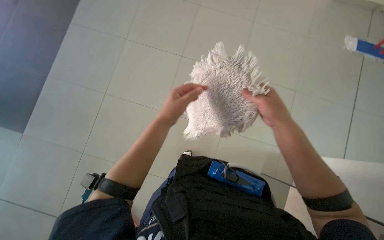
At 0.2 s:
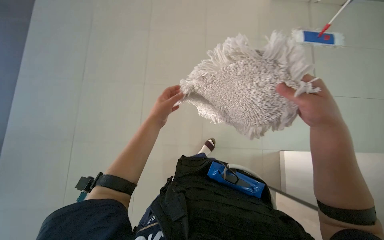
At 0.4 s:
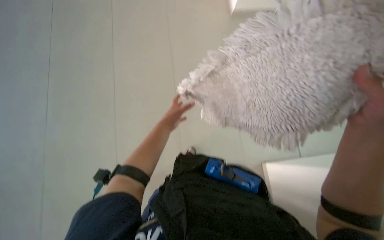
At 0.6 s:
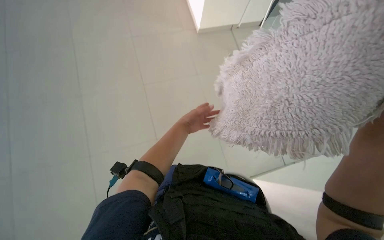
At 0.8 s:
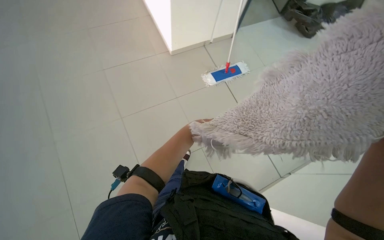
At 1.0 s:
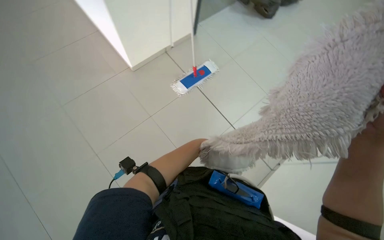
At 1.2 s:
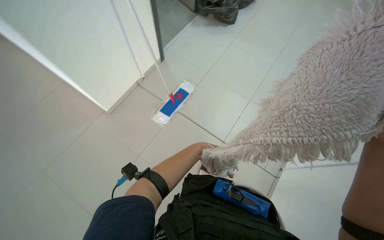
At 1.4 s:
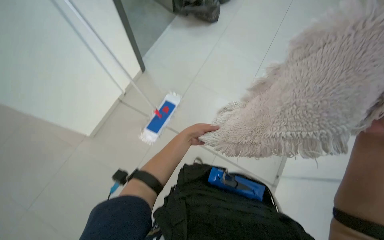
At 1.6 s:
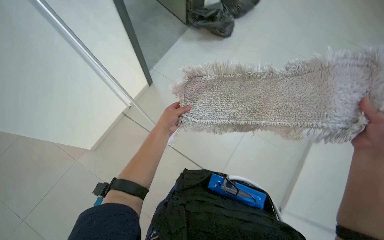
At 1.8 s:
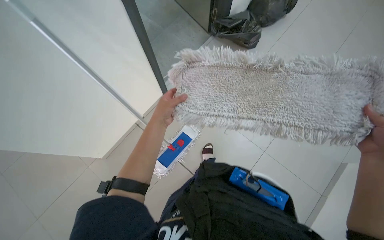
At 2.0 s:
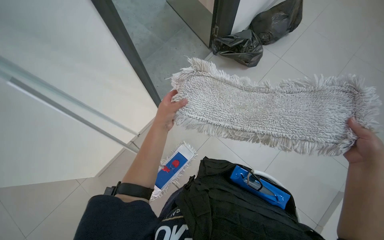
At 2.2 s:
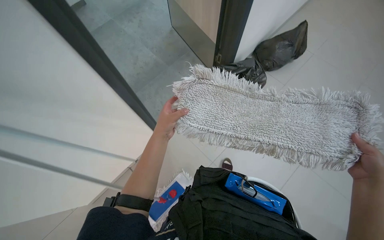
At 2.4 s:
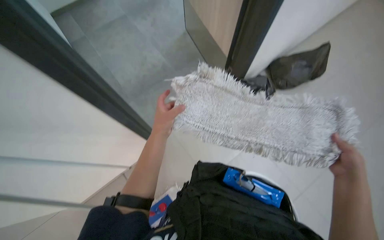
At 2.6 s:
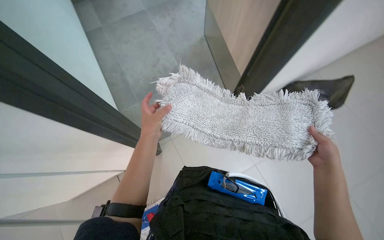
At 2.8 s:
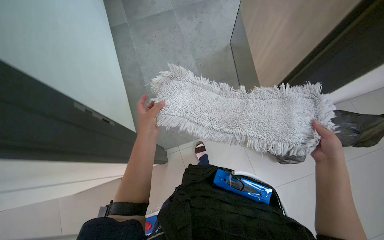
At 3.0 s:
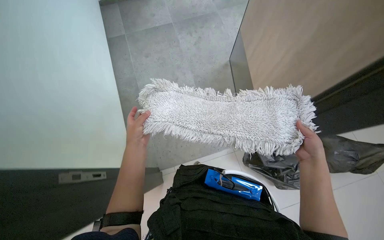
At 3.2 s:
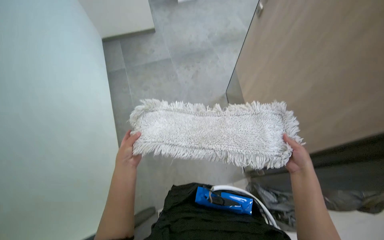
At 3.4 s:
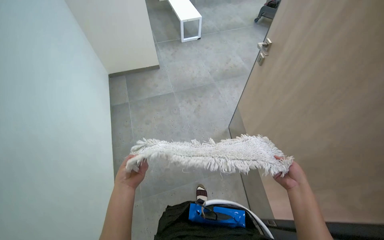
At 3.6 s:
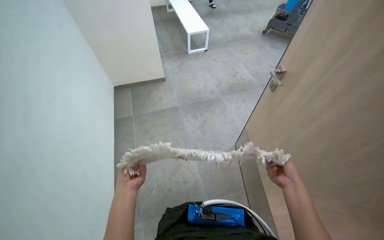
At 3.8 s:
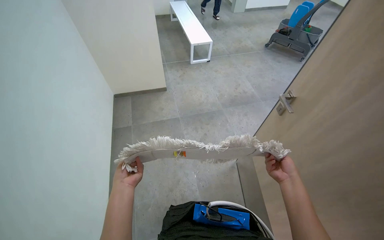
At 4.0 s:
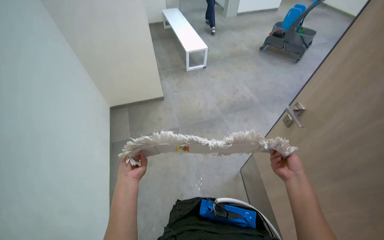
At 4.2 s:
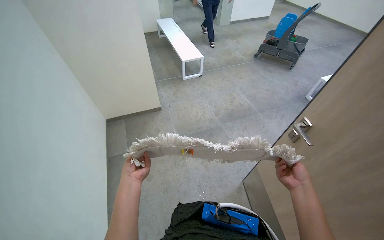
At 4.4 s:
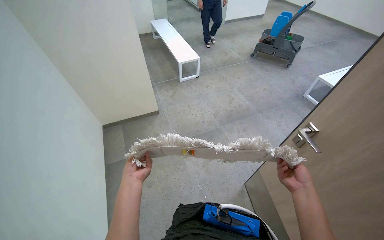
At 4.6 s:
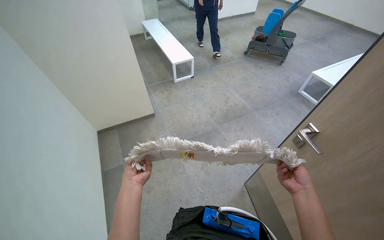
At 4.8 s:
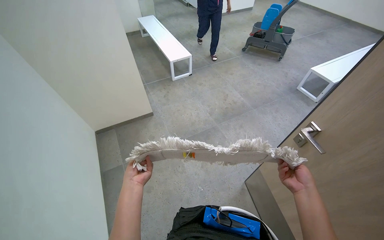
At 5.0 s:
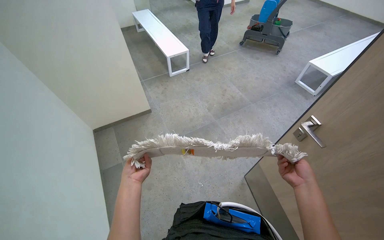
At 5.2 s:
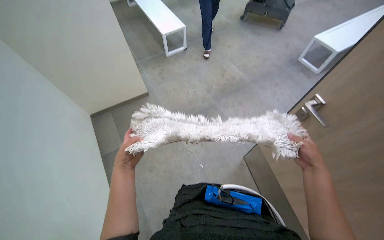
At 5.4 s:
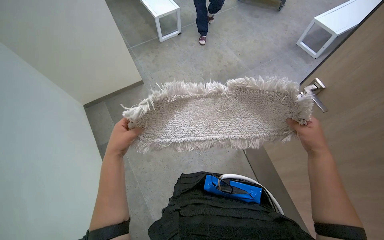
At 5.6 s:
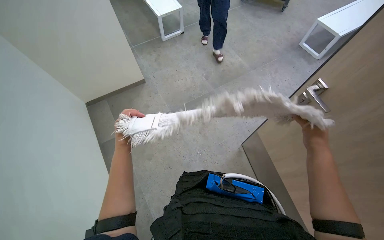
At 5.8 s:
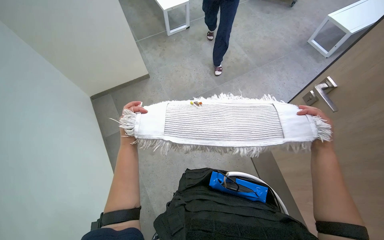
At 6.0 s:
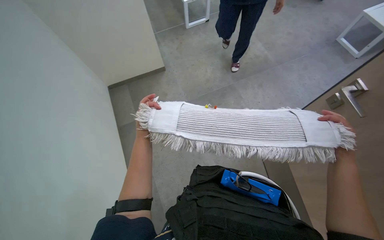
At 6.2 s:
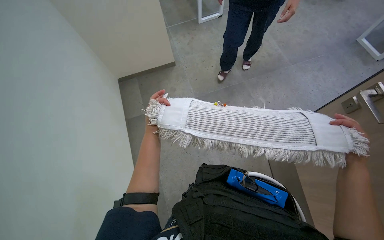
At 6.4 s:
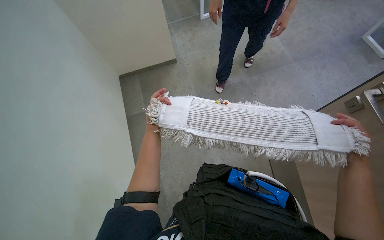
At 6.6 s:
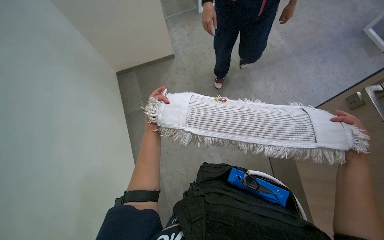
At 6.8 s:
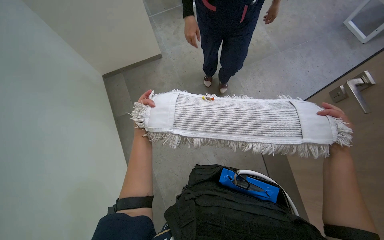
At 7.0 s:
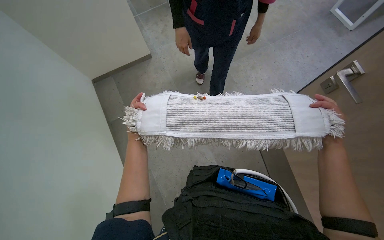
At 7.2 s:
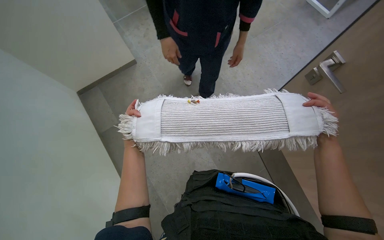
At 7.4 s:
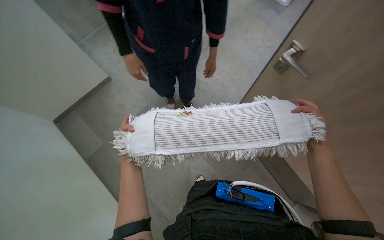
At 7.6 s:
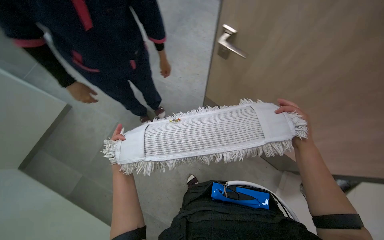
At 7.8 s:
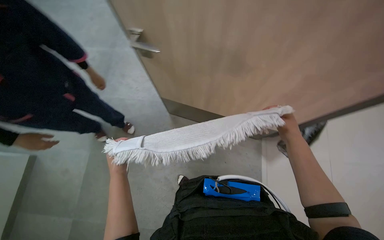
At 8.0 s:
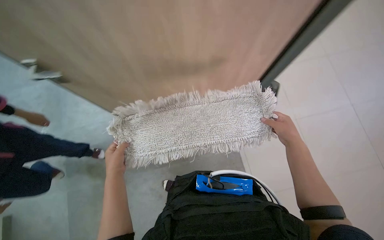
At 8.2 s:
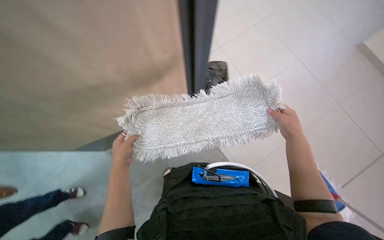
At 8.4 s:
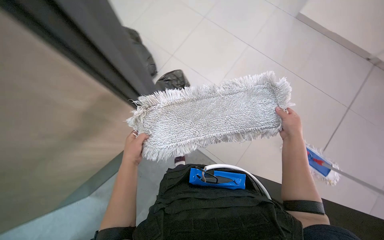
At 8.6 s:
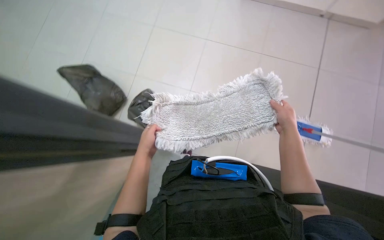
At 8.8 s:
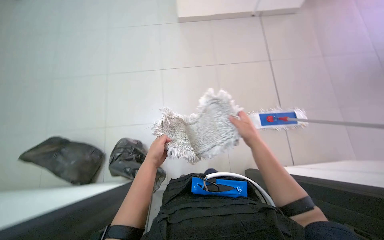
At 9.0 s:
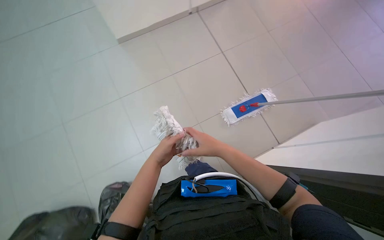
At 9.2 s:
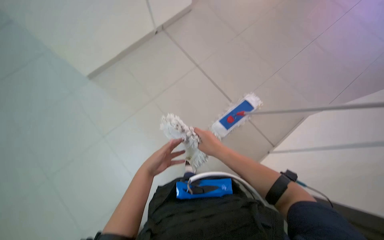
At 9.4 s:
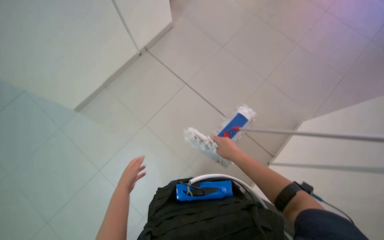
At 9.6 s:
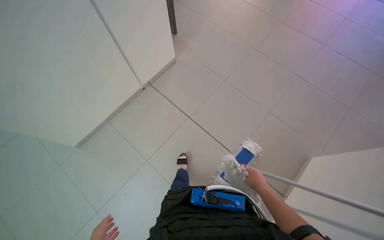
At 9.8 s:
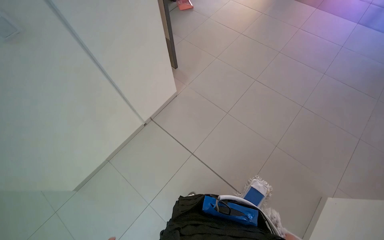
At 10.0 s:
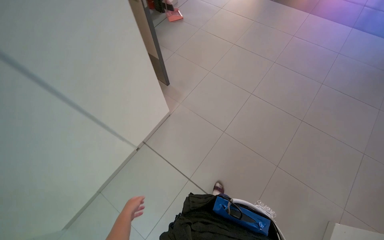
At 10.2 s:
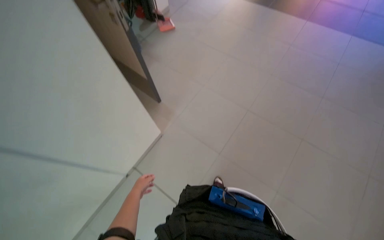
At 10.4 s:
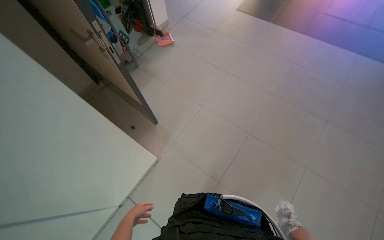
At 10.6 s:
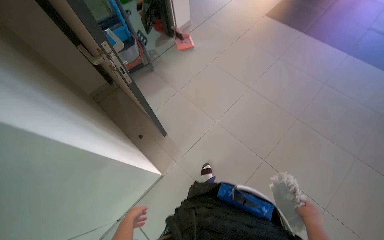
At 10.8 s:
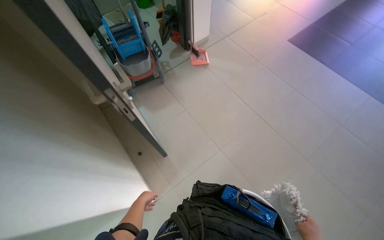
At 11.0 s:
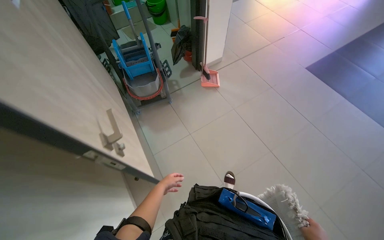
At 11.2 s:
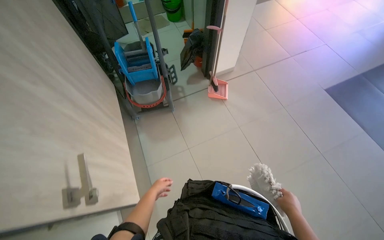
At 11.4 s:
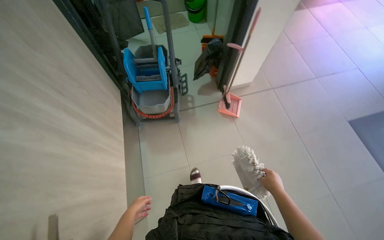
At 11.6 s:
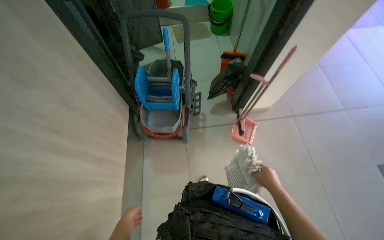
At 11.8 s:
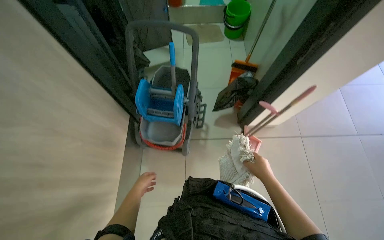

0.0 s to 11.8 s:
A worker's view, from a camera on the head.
Job: preparing cleaning supplies.
The whole recording: Preparing mop for cleaning. The worker assembles the mop, retrieves and inspects mop heads, then attaches and detaches a mop head.
0.0 to 1.4 s: The view tips upward by approximately 10 degrees. The left hand heads farther from the camera and to the right, covering approximately 20 cm.
1.4 to 3.0 s: The left hand travels to the left by about 10 cm.
4.4 to 6.0 s: The view tilts roughly 15 degrees downward.
6.0 to 7.4 s: The left hand travels farther from the camera and to the left by approximately 30 cm.
10.4 to 11.8 s: The camera travels roughly 1.5 m. The head turns to the left by approximately 50 degrees.

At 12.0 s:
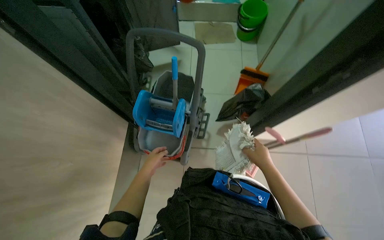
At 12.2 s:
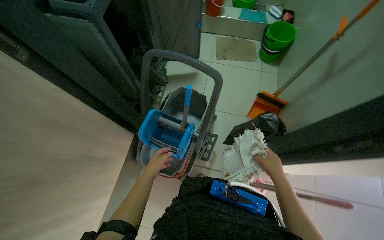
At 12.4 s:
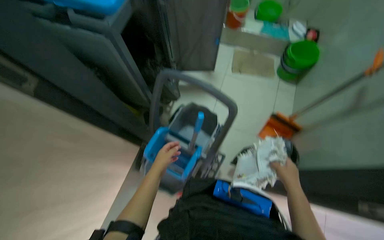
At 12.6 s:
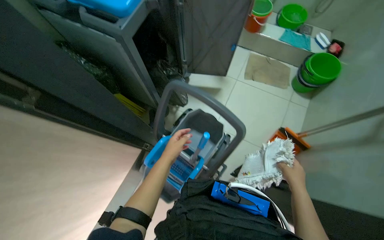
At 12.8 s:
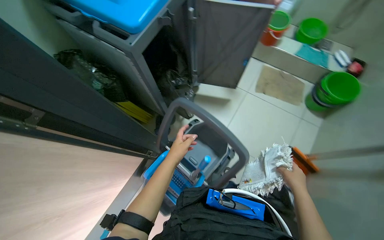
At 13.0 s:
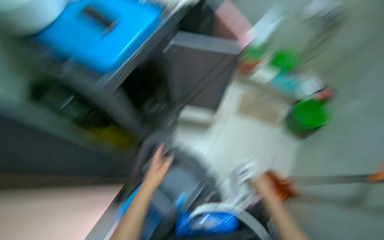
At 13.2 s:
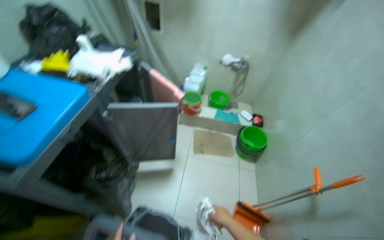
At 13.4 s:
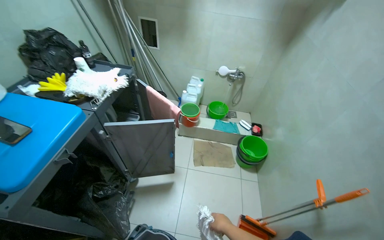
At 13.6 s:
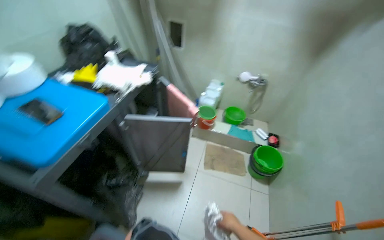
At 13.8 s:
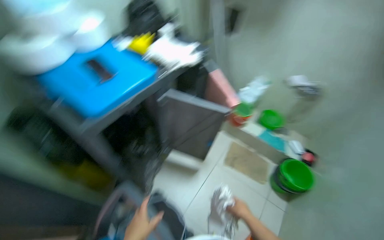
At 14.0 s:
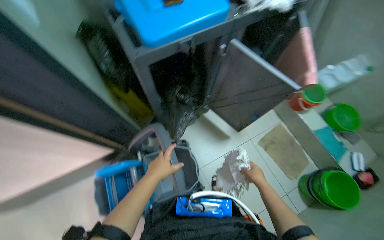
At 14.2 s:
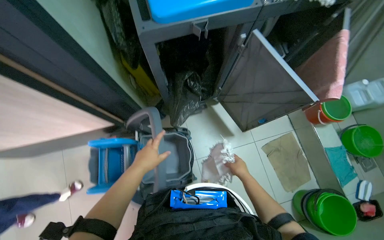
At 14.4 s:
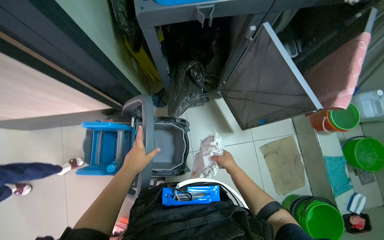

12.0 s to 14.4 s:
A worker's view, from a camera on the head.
Job: preparing cleaning supplies.
The whole recording: Preparing mop for cleaning. The worker assembles the mop, retrieves and inspects mop heads, then attaches and detaches a mop head.
12.0 to 13.2 s: The head travels some 50 cm.
13.2 to 14.4 s: The head turns to the left by about 65 degrees.

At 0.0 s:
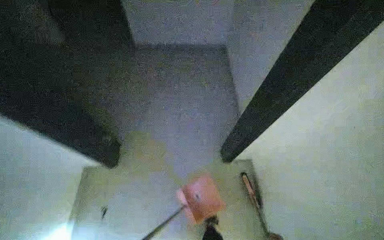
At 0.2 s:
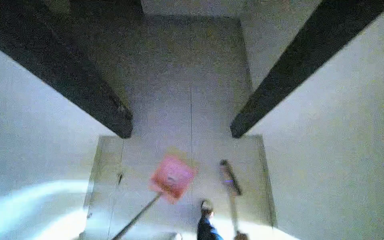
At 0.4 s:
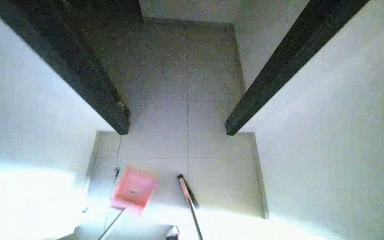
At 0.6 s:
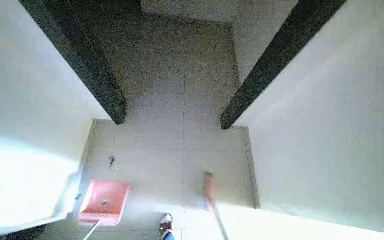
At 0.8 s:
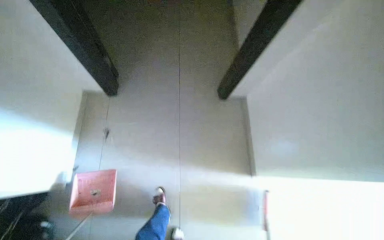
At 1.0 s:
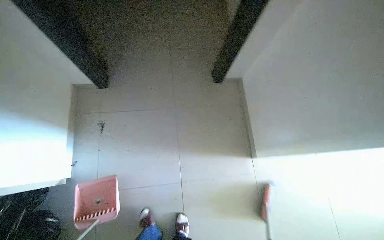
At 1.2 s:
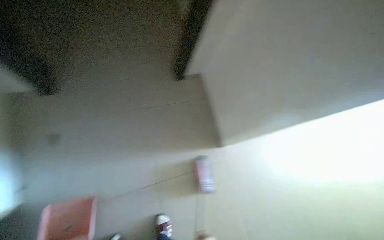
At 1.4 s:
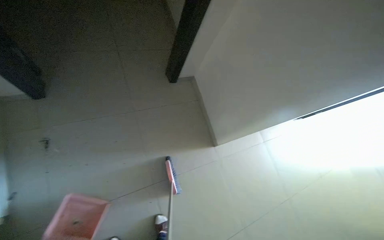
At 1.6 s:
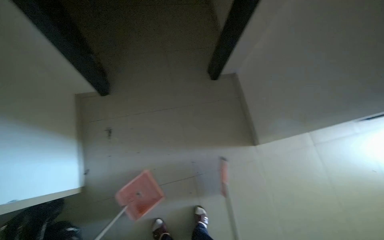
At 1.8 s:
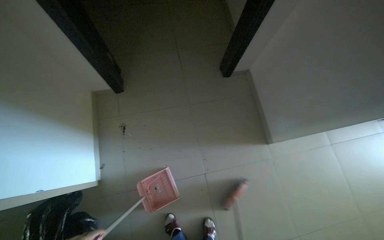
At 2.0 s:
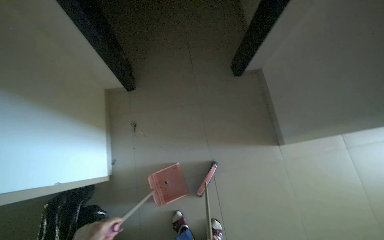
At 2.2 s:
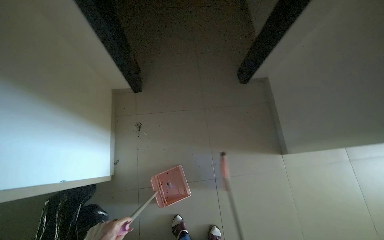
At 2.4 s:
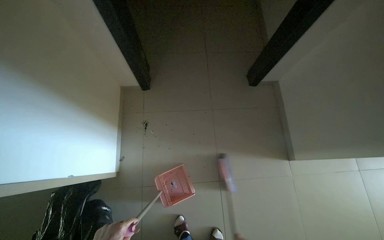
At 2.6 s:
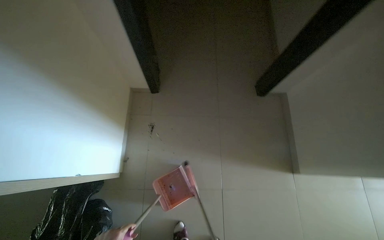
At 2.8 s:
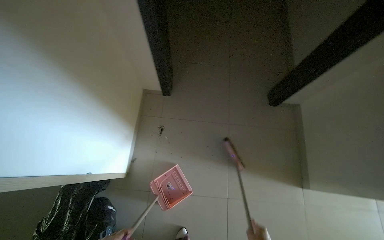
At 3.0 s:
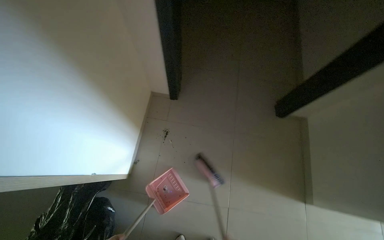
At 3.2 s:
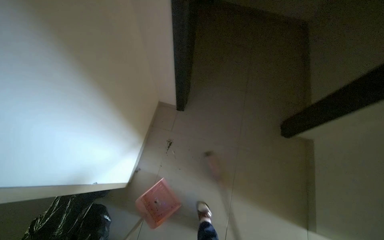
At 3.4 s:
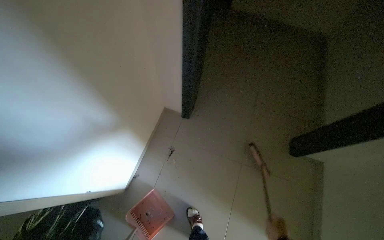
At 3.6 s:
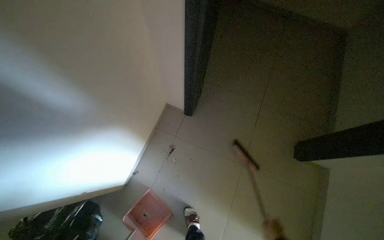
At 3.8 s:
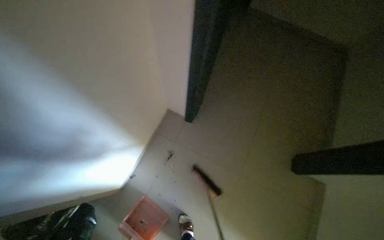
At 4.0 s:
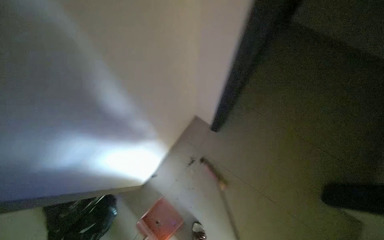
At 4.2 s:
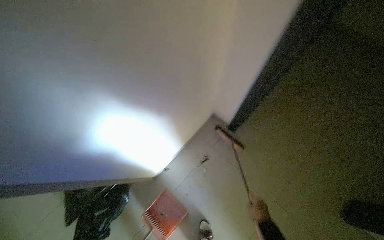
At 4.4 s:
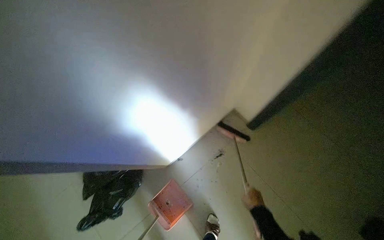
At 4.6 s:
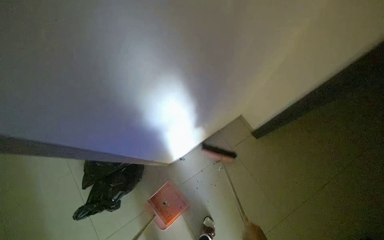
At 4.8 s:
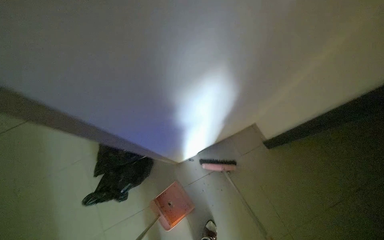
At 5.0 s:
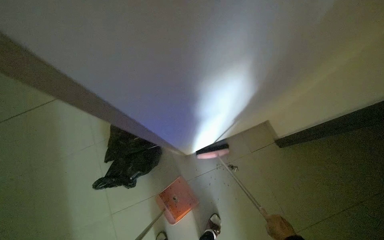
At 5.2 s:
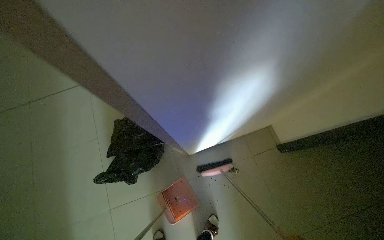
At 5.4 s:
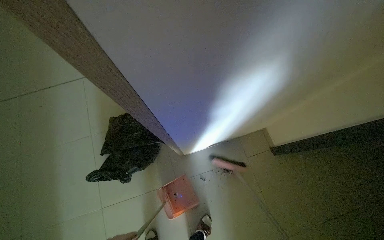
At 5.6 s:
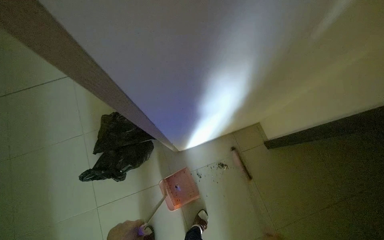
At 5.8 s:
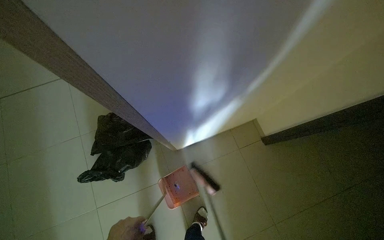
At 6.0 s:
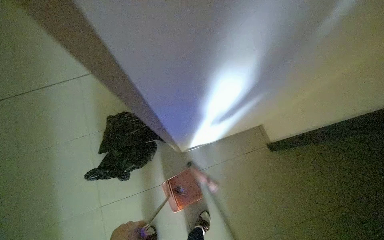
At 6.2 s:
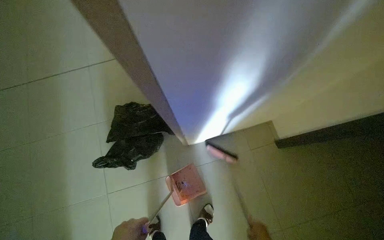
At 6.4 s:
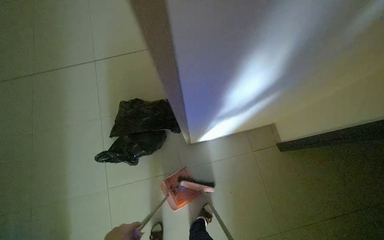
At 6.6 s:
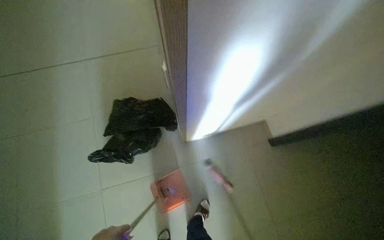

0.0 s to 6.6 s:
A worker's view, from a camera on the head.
Job: sweeping floor.
The whole recording: Sweeping hallway floor. The worker sweeps debris from the hallway floor using a broom and dustpan.
1.6 to 3.2 s: The head turns to the left by about 30 degrees.
3.2 to 5.0 s: The wearer's head swings about 55 degrees to the left.
